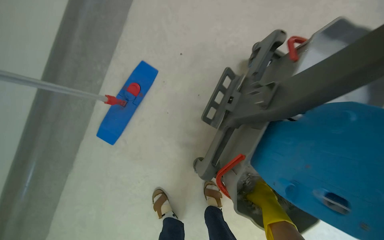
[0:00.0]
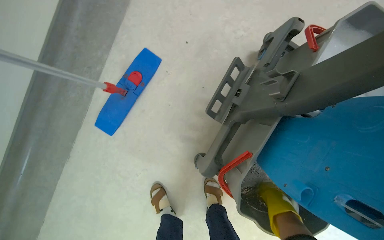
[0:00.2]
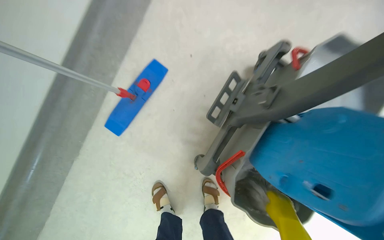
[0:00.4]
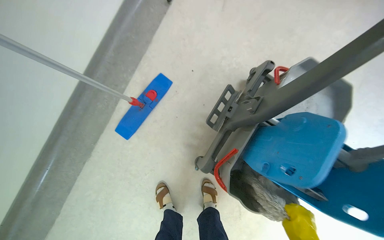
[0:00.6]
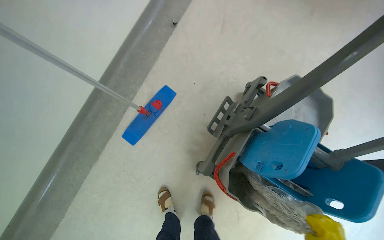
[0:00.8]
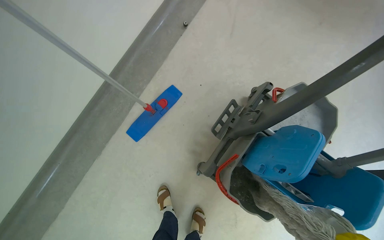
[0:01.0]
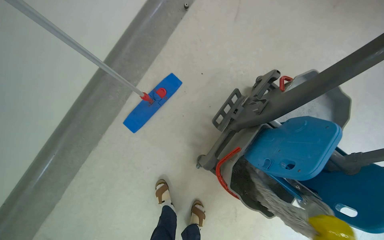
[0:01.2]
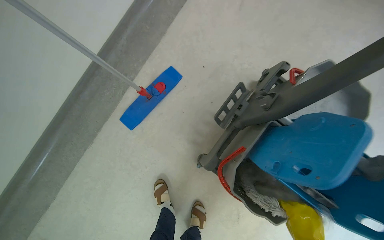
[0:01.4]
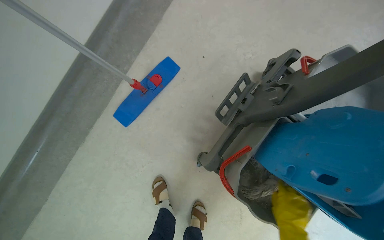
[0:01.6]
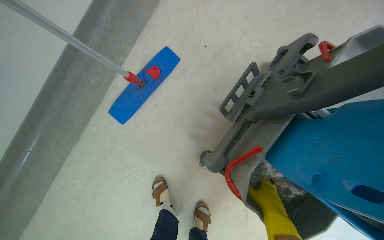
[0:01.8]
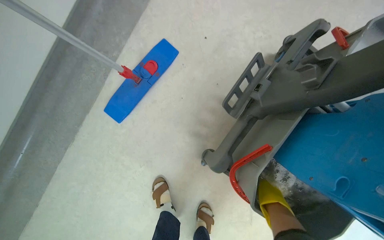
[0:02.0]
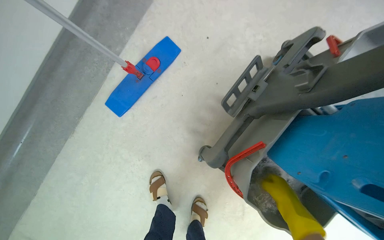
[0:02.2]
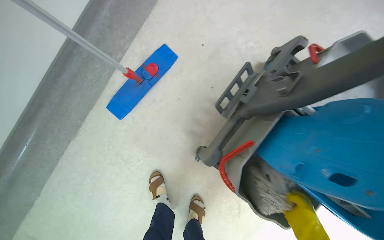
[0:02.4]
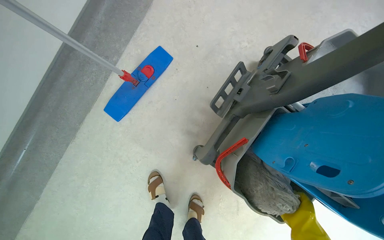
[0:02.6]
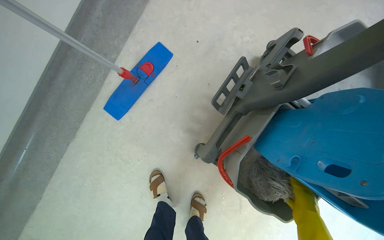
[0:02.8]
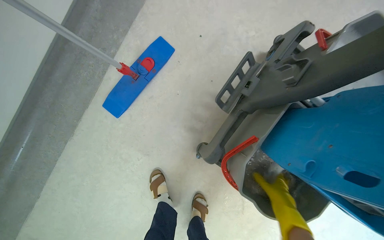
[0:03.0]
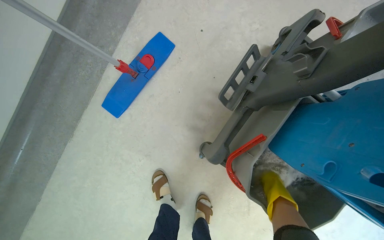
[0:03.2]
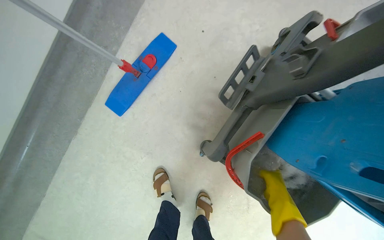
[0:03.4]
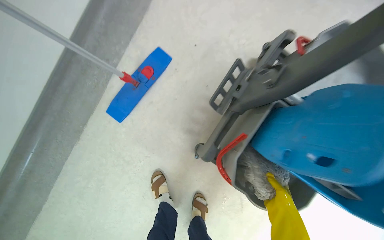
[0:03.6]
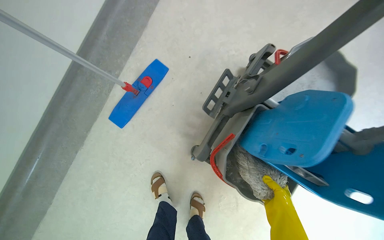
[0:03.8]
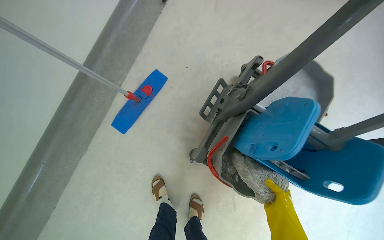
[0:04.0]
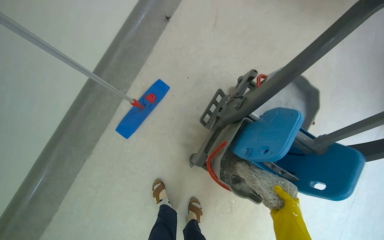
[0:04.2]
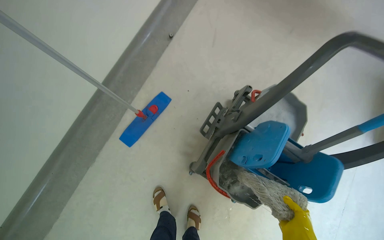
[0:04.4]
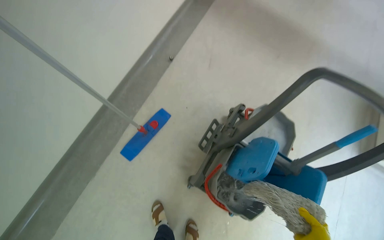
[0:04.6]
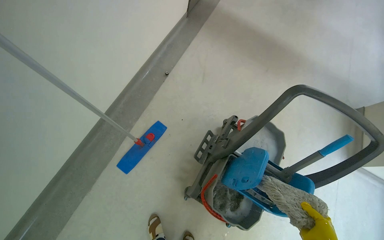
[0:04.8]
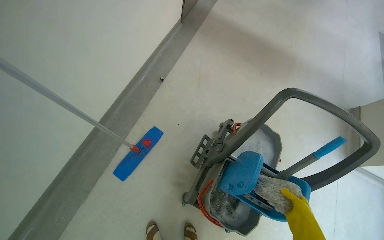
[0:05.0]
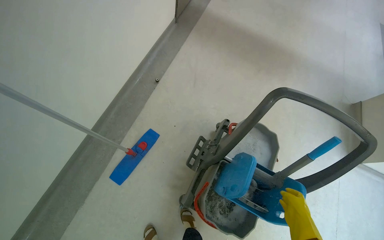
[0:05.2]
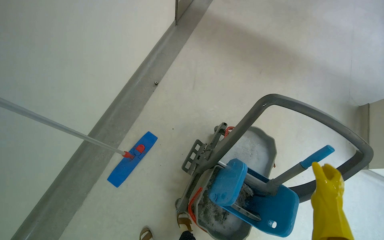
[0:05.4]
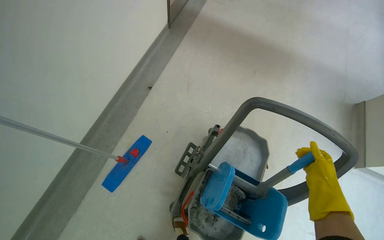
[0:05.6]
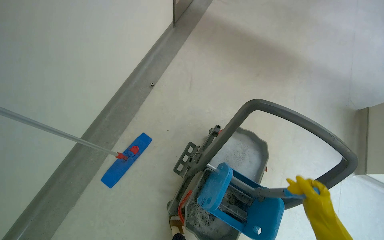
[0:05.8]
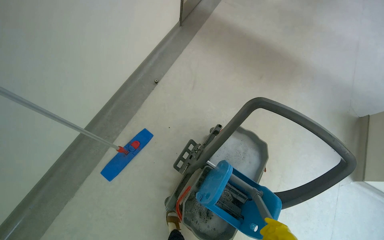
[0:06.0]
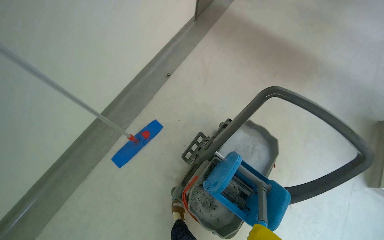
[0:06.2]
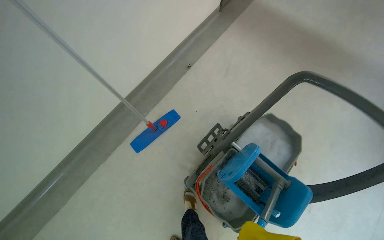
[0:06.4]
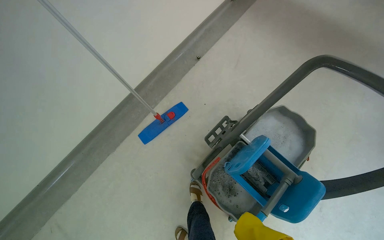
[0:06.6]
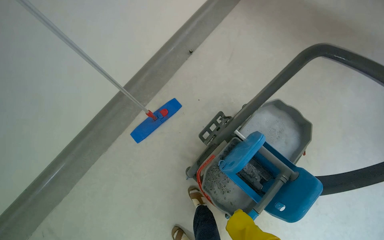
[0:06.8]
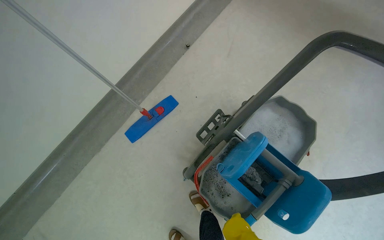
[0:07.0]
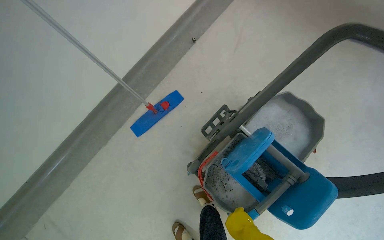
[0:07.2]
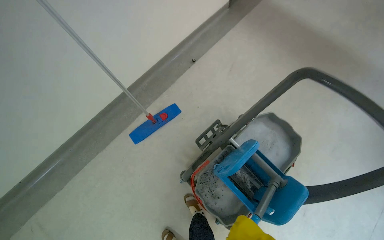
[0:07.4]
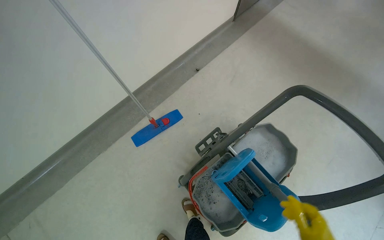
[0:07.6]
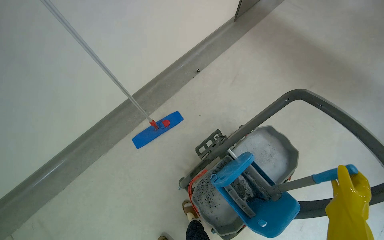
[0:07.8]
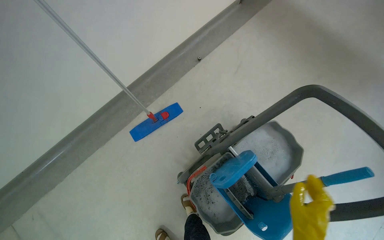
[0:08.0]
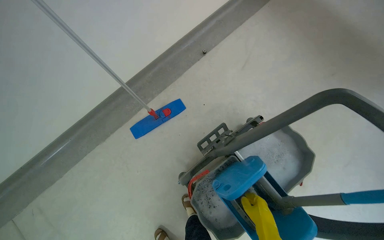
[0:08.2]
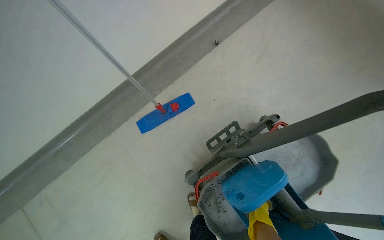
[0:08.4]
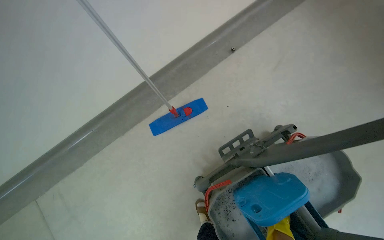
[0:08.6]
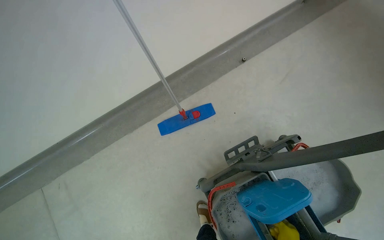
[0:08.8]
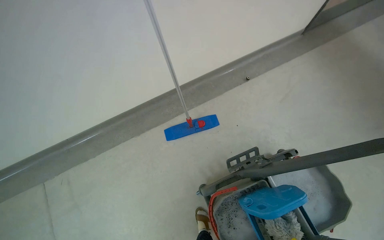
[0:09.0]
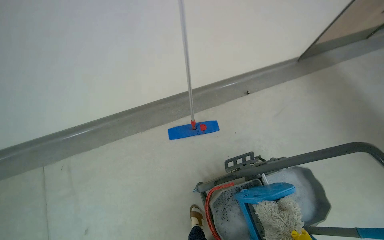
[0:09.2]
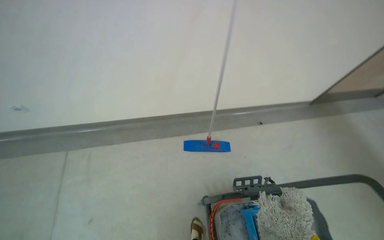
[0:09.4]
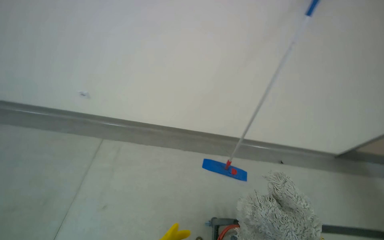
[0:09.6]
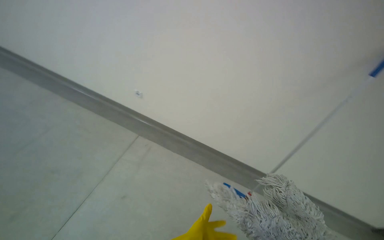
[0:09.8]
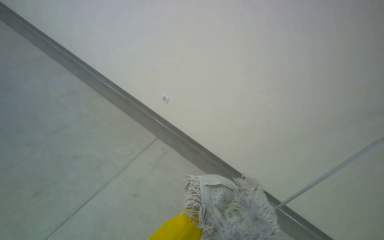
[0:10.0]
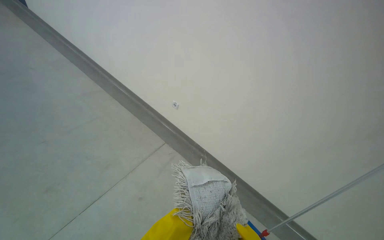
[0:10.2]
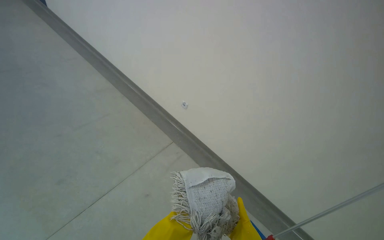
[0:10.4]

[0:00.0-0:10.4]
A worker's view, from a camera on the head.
Job: preparing cleaning supplies.
The whole recording: Preparing mop for cleaning. The worker detaches the mop head, wrings it in the bucket, and reattaches it to the handle.
0:03.0 to 0:04.4: The wearer looks roughly 15 degrees further upward.
0:09.0 to 0:10.4: The wearer moves about 80 cm. The wearer looks roughly 65 degrees further to the left. The view tilts roughly 35 degrees upward.

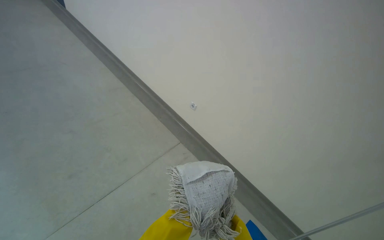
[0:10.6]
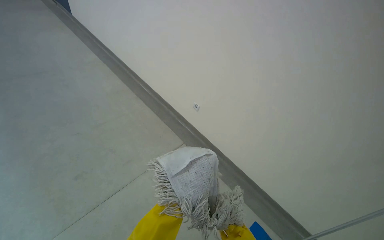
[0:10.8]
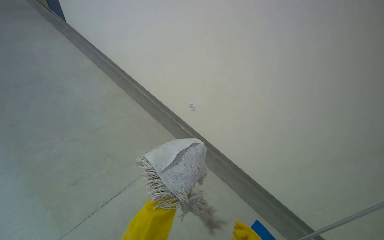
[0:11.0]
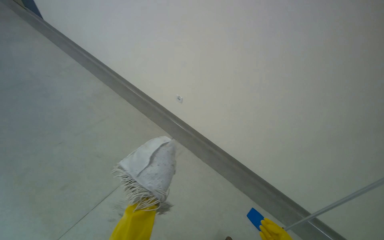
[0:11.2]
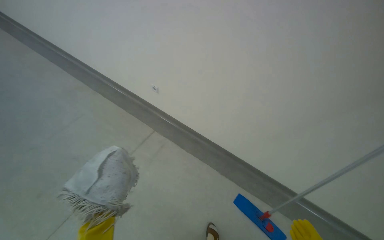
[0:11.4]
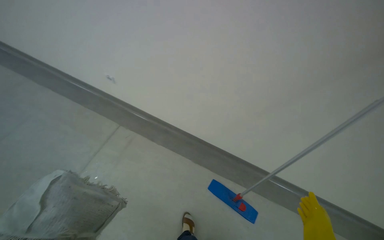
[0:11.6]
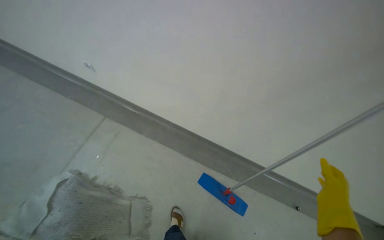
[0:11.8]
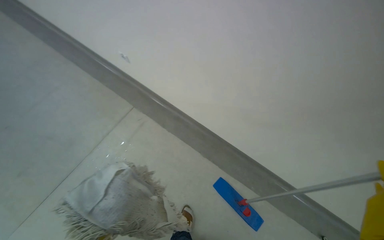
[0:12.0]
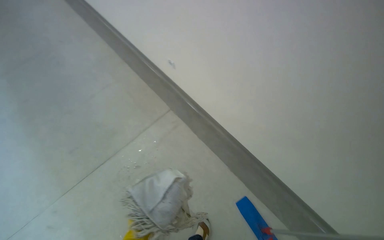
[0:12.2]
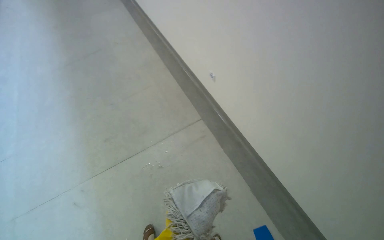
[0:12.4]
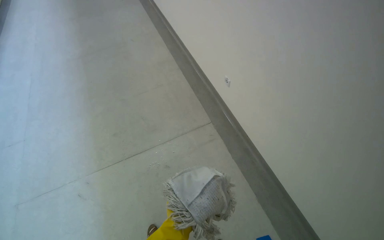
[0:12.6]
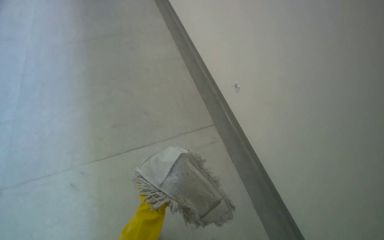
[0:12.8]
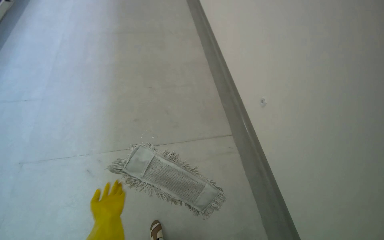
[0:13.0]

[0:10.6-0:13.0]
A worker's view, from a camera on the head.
Job: preparing cleaning supplies.
The whole recording: Preparing mop for cleaning. The worker detaches the mop head, wrings it in the bucket, and reattaches it to the handle.
0:10.6 to 0:11.8: The wearer's head swings about 25 degrees to the right. The wearer looks about 15 degrees further downward.

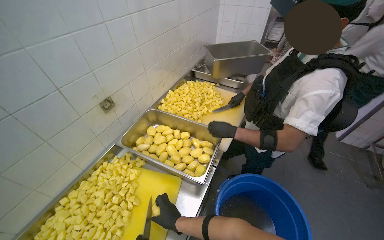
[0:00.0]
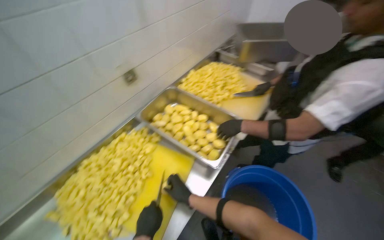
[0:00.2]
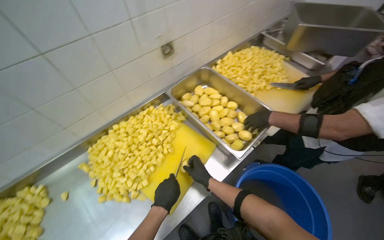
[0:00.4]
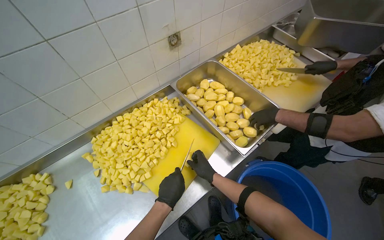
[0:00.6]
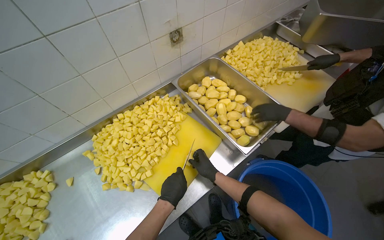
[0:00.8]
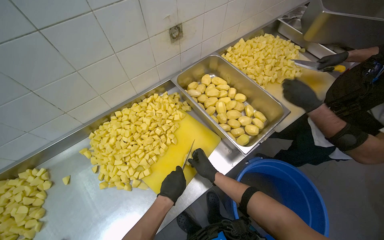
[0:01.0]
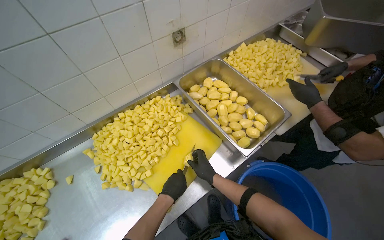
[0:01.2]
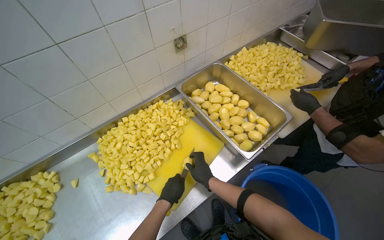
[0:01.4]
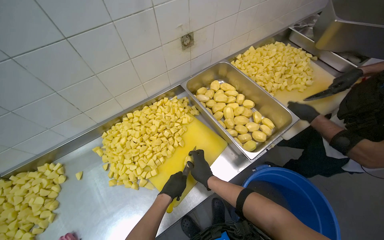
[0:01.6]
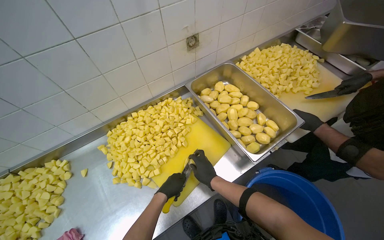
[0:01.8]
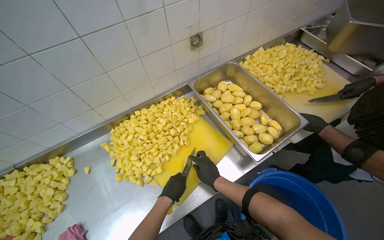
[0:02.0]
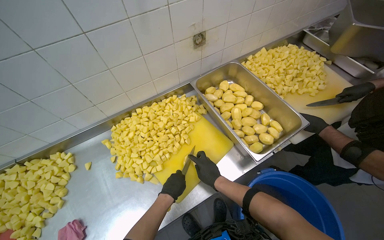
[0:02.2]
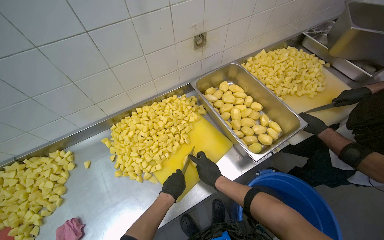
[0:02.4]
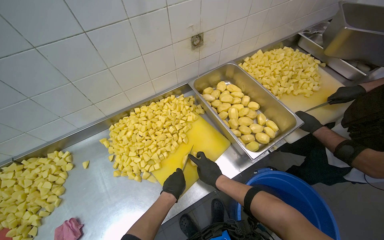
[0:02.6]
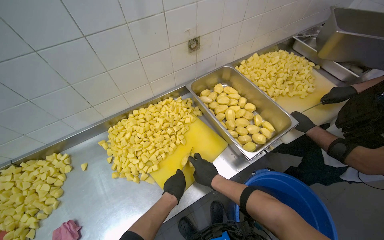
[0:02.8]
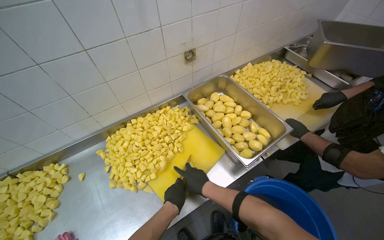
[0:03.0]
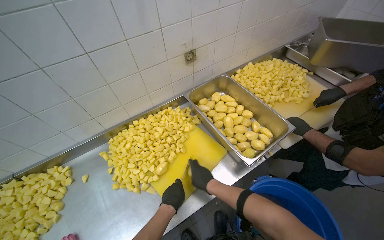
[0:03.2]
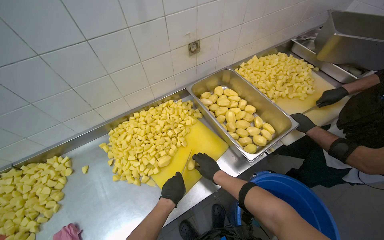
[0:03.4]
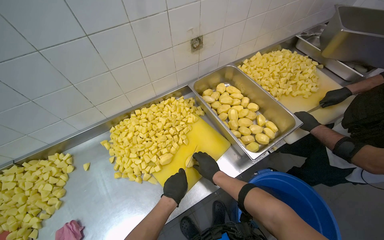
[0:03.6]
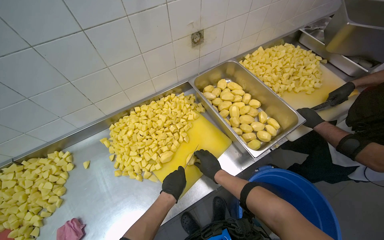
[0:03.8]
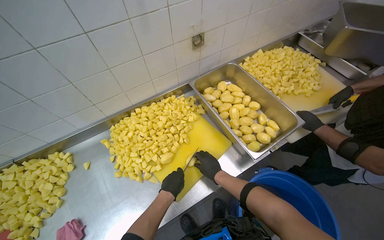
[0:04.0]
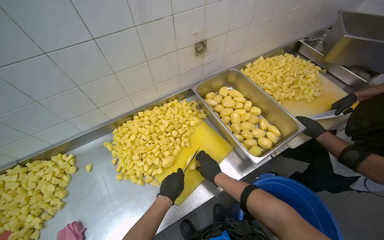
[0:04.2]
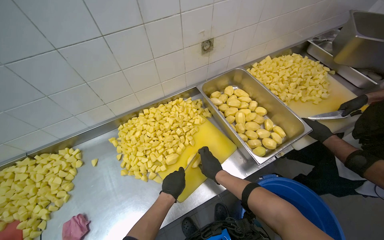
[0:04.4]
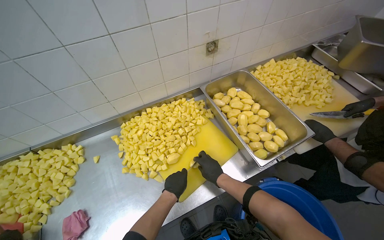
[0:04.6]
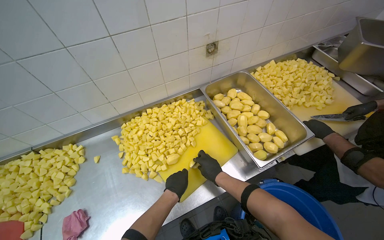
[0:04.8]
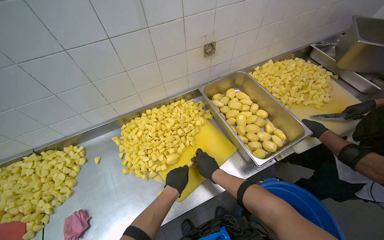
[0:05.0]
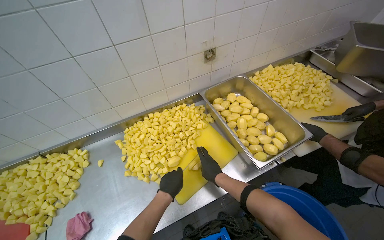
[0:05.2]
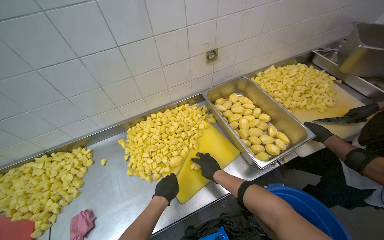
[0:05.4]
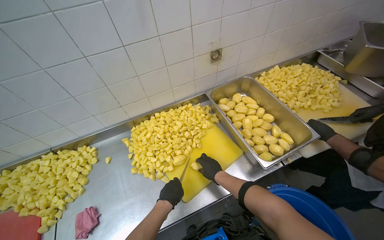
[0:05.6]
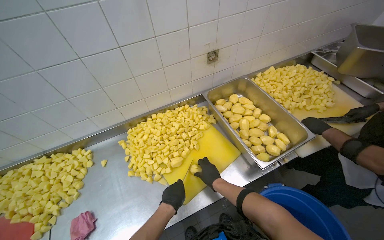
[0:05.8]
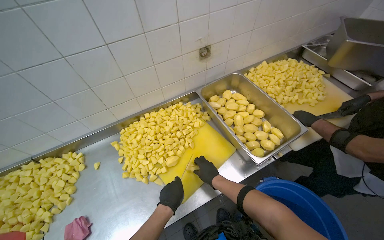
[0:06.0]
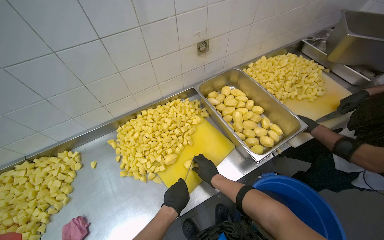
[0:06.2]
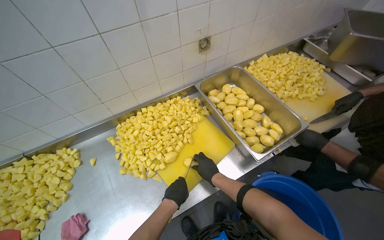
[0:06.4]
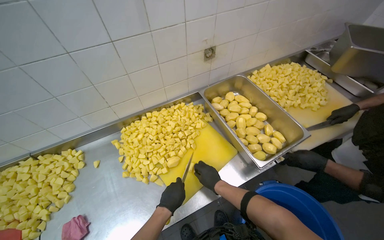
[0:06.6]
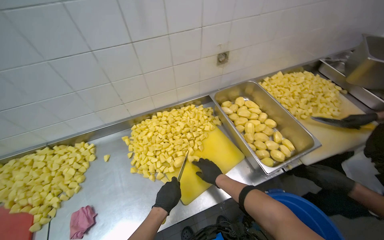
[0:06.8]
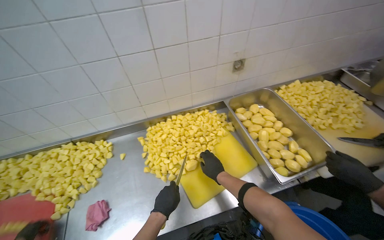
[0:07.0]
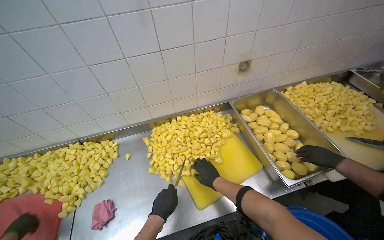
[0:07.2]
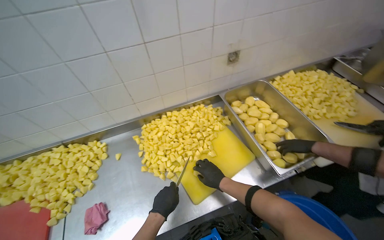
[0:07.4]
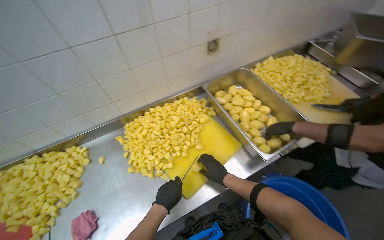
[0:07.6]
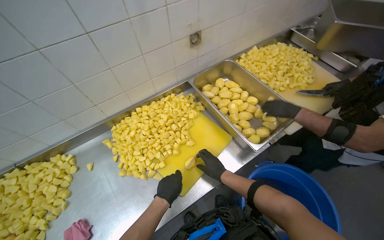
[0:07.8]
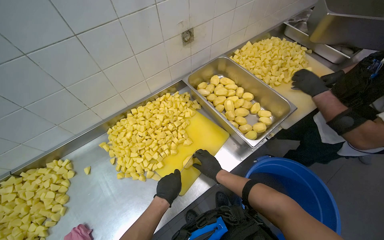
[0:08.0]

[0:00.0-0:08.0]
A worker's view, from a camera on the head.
Job: preparing food.
The whole recording: Cutting potatoes into cubes. The worker continues cutting peeled potatoes into cubes on a yellow cutting board.
0:00.0 to 0:01.6: The head rotates about 30 degrees to the left. The camera pitches downward, by approximately 15 degrees.
0:01.6 to 0:03.2: The hands stay close to where they were, moving slightly.
0:03.2 to 0:04.8: The right hand travels farther from the camera by some 10 cm.
0:04.8 to 0:06.4: The hands work in one place, with small movements.
